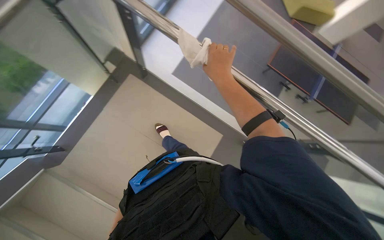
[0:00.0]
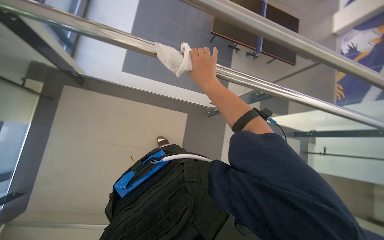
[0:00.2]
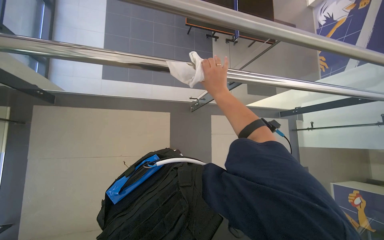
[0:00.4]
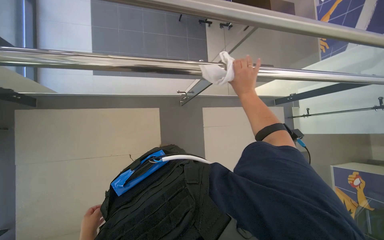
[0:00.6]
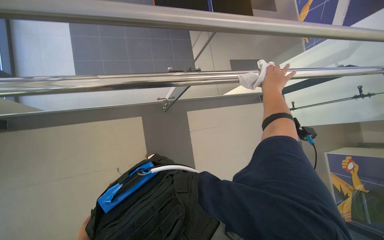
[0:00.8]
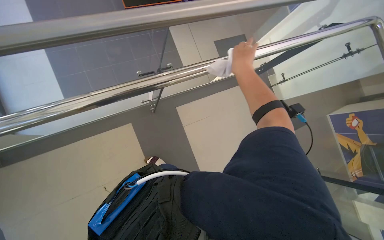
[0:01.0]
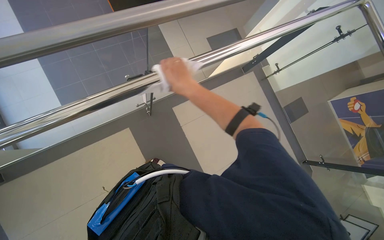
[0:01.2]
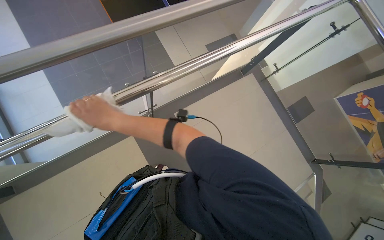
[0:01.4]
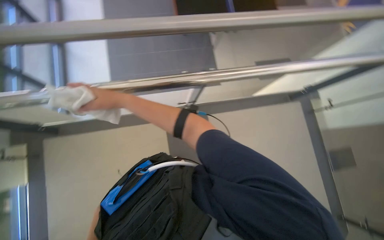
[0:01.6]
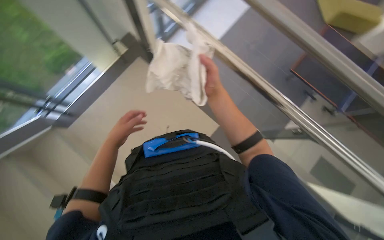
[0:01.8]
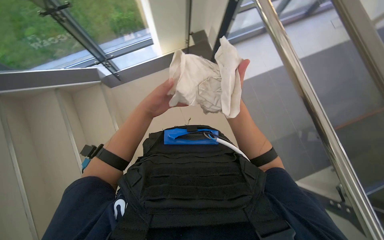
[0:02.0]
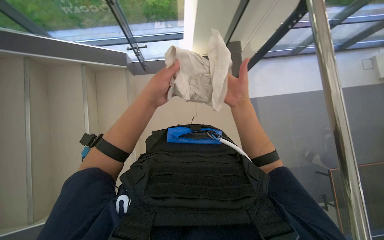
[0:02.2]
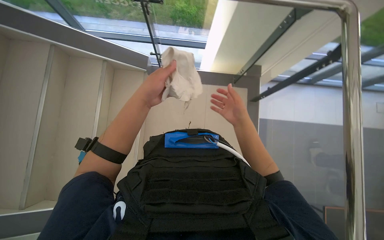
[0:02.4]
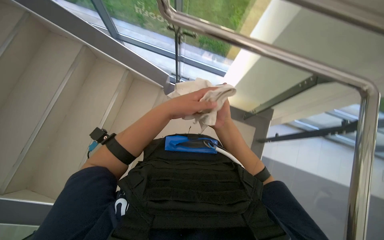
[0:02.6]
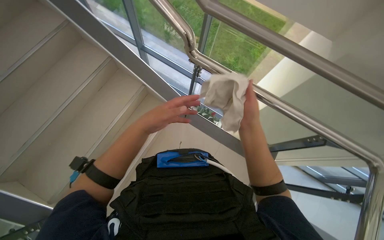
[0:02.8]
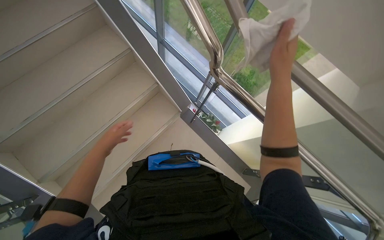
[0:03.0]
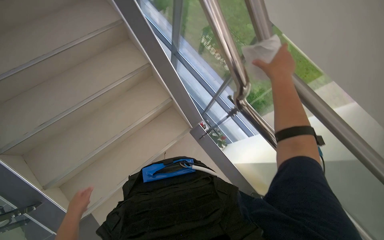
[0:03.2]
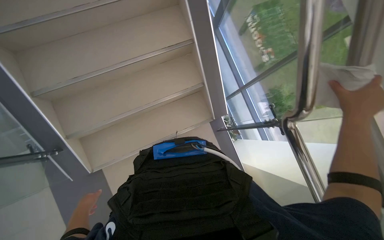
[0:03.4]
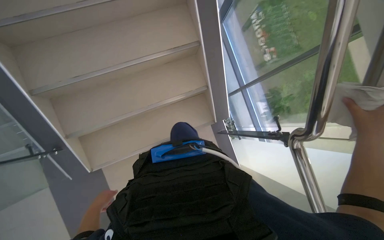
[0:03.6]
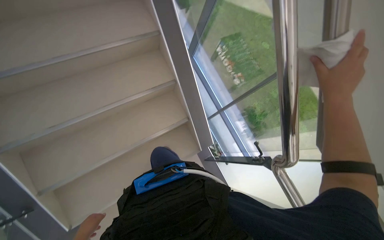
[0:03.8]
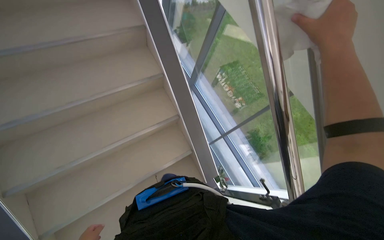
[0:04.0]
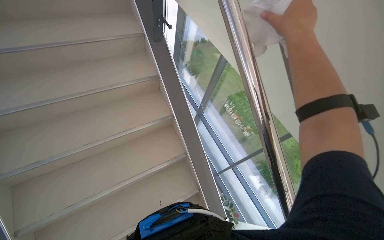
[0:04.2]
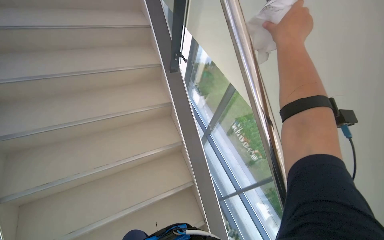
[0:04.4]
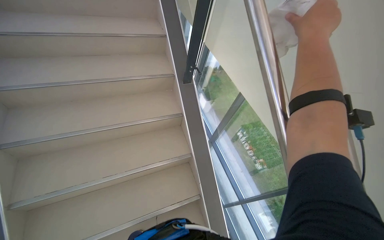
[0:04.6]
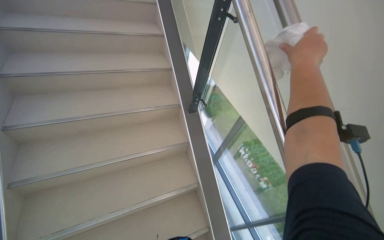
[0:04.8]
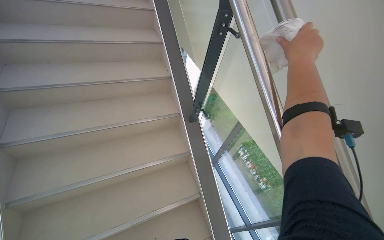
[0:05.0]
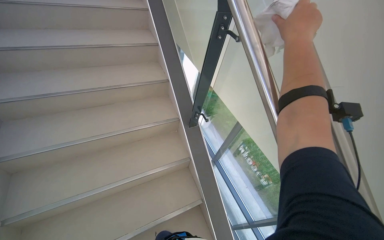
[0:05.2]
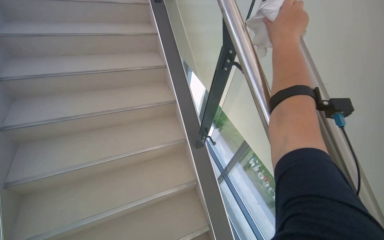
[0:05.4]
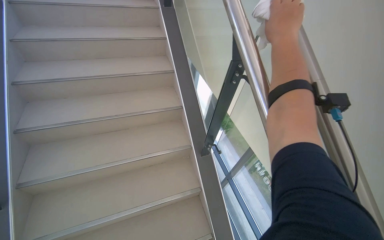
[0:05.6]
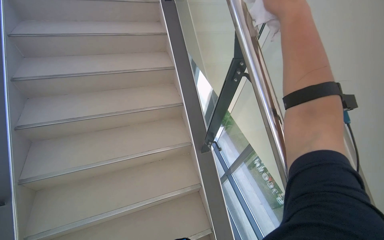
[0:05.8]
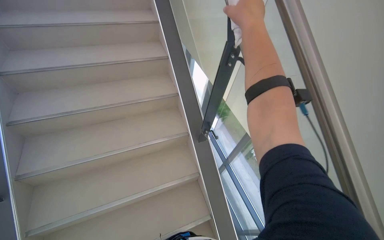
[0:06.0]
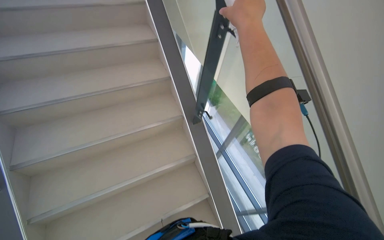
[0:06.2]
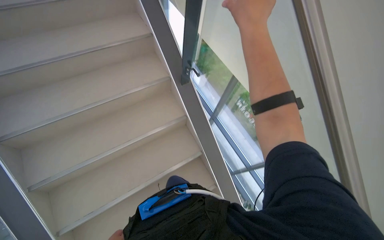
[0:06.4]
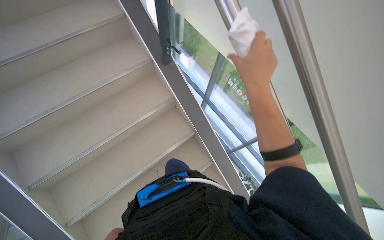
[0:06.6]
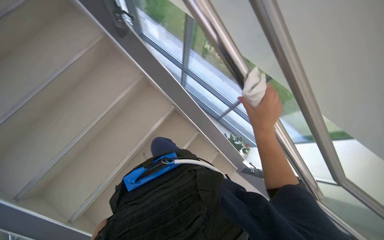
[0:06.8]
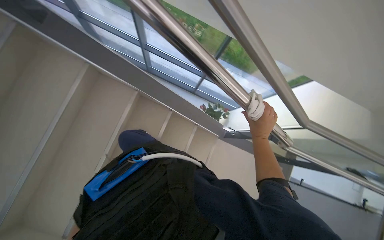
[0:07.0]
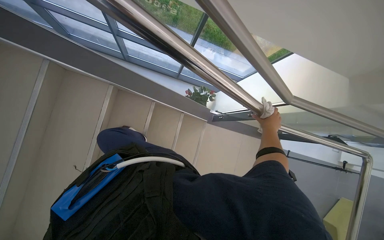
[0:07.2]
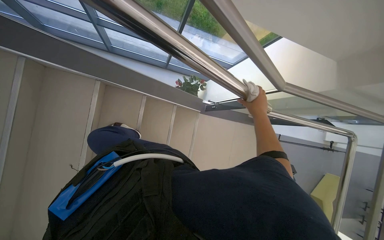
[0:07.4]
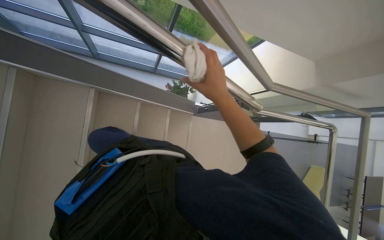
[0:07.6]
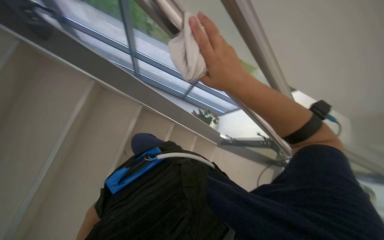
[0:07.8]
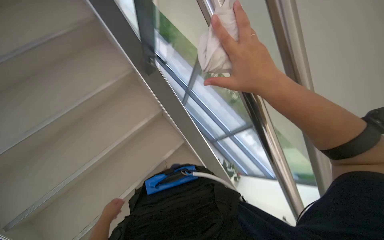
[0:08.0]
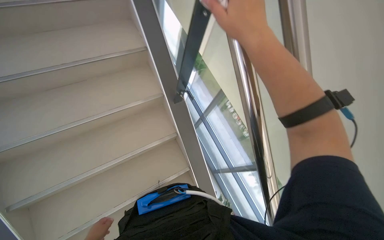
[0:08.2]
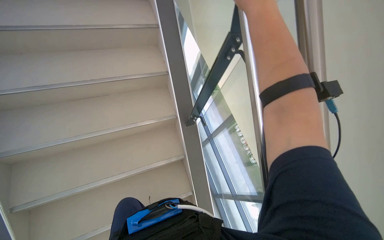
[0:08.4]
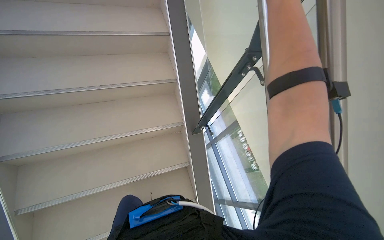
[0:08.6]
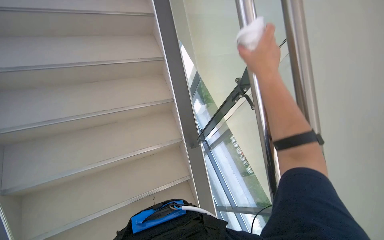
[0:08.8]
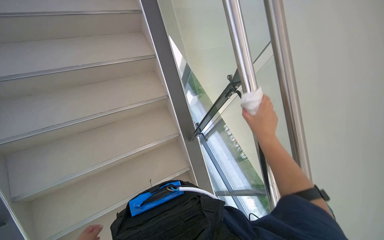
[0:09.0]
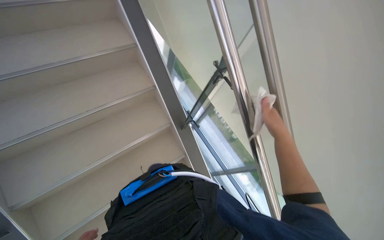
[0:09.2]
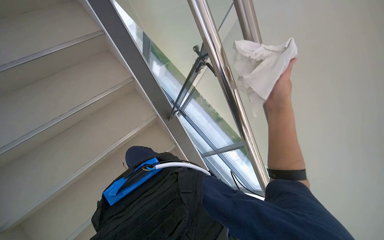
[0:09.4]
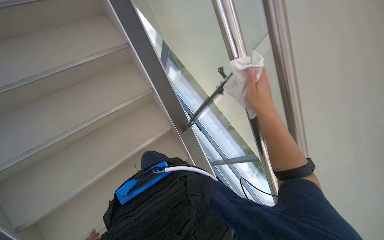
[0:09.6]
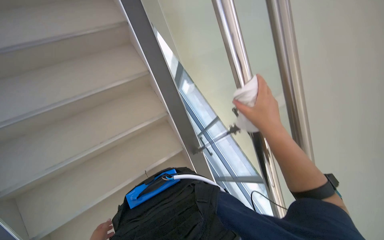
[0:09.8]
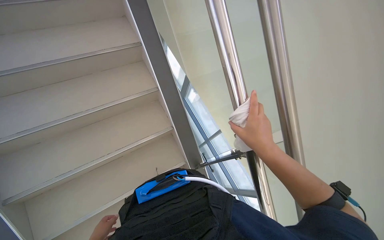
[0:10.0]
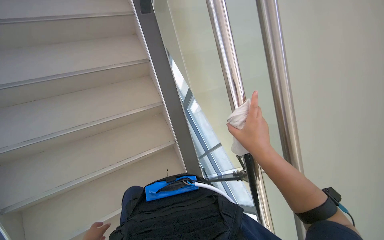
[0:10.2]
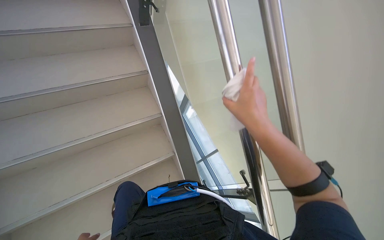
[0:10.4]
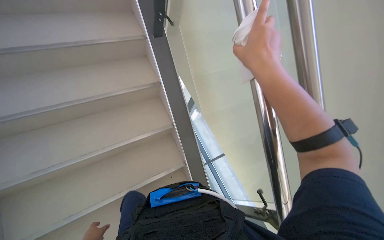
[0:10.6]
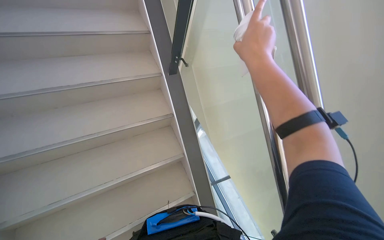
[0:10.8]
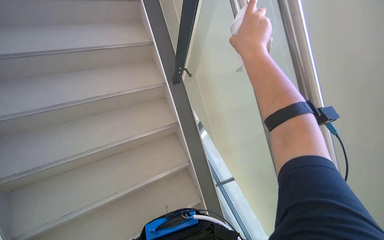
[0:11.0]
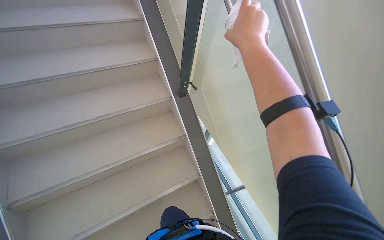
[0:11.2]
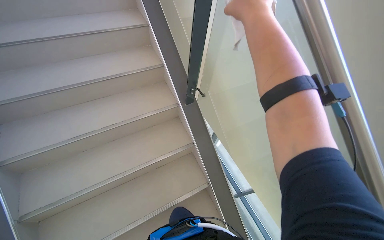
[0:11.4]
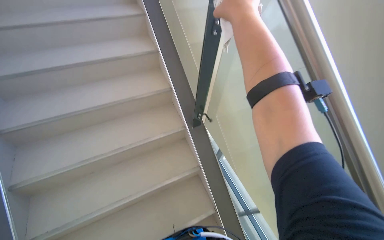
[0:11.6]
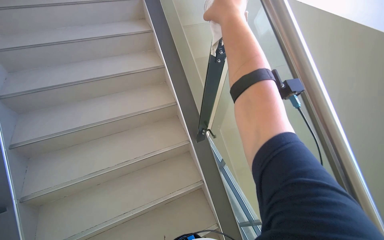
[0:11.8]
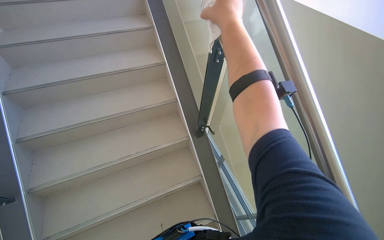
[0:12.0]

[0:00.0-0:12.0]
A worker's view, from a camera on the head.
Job: wiping surfaces.
The whole recording: Wiping staircase handrail. The worker wipes the metal handrail of the staircase with a white cloth.
0:00.0 to 0:01.6: The wearer moves approximately 40 cm. The scene turns some 60 degrees counterclockwise in the picture.
0:01.6 to 0:03.0: Everything in view rotates some 50 degrees clockwise.
0:03.0 to 0:04.4: The wearer looks roughly 30 degrees further upward.
0:04.4 to 0:06.0: The head travels roughly 50 cm.
0:06.0 to 0:07.6: The head turns to the right by some 60 degrees. The view tilts roughly 45 degrees downward.
0:07.6 to 0:09.0: The head rotates approximately 60 degrees to the left. The view tilts roughly 55 degrees upward.
0:09.0 to 0:10.4: The wearer looks some 15 degrees further upward.
0:10.4 to 0:12.0: The camera travels approximately 60 cm. The camera pitches upward, by some 15 degrees.

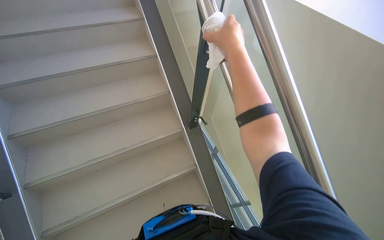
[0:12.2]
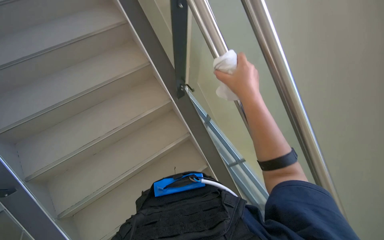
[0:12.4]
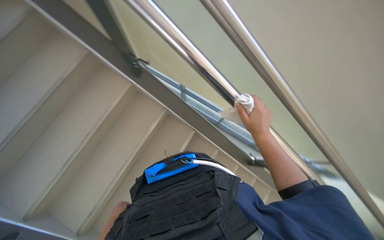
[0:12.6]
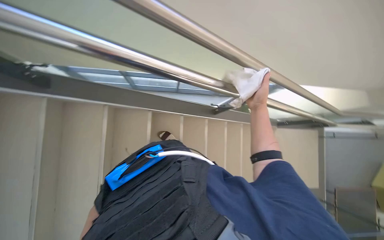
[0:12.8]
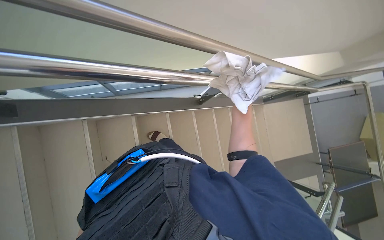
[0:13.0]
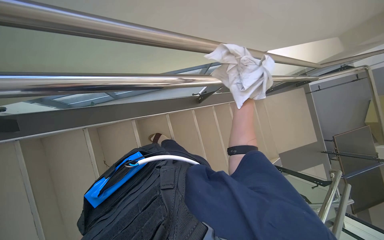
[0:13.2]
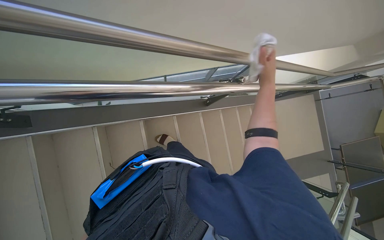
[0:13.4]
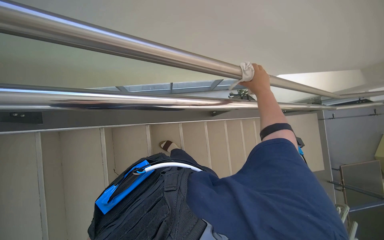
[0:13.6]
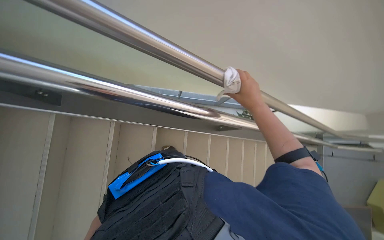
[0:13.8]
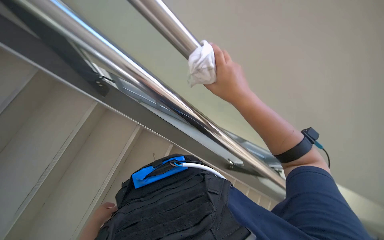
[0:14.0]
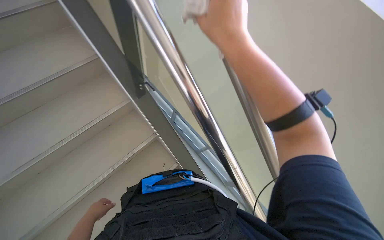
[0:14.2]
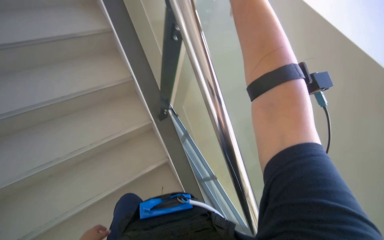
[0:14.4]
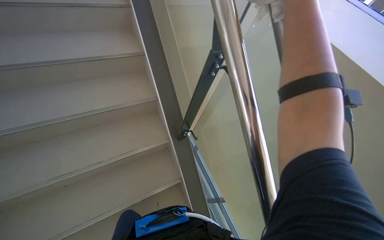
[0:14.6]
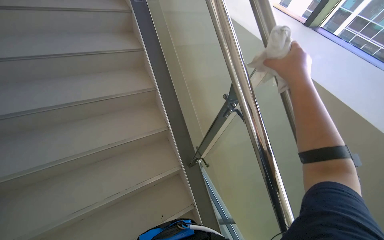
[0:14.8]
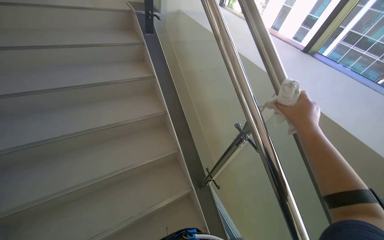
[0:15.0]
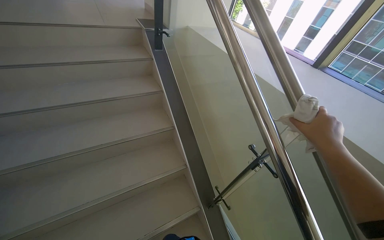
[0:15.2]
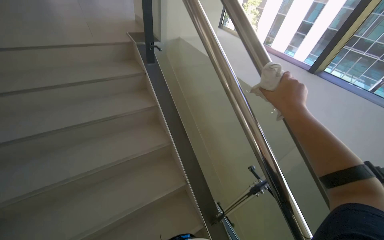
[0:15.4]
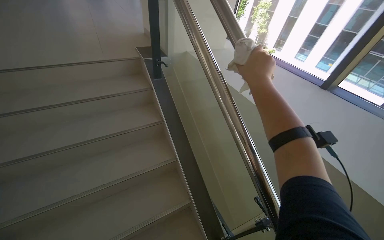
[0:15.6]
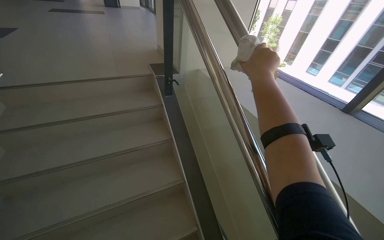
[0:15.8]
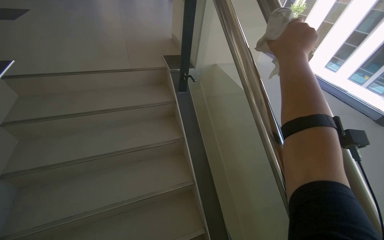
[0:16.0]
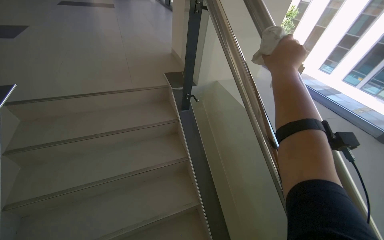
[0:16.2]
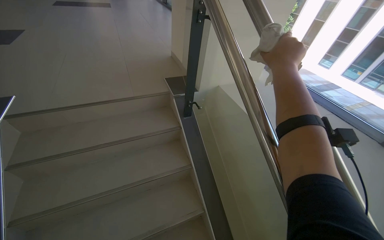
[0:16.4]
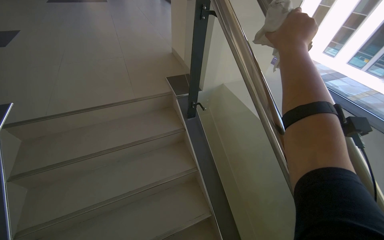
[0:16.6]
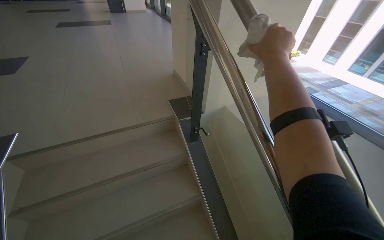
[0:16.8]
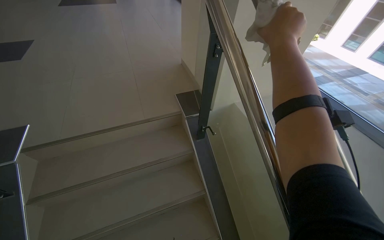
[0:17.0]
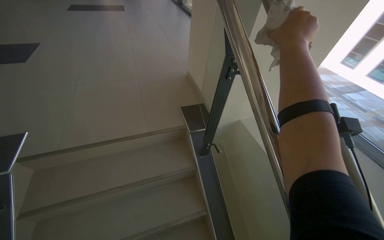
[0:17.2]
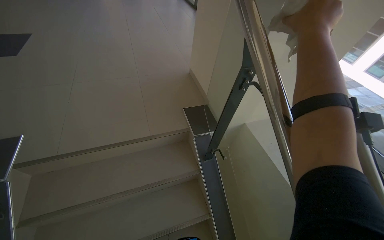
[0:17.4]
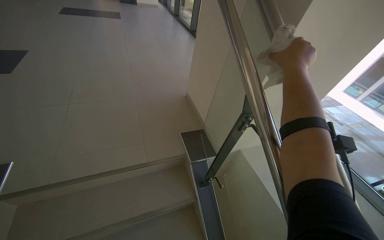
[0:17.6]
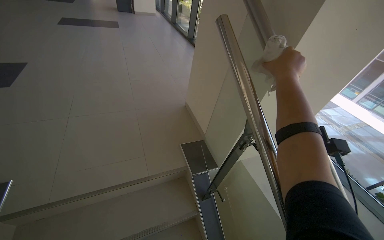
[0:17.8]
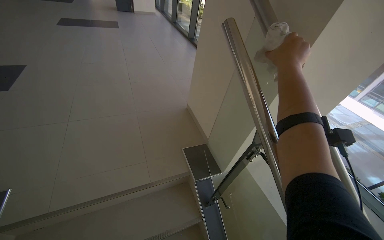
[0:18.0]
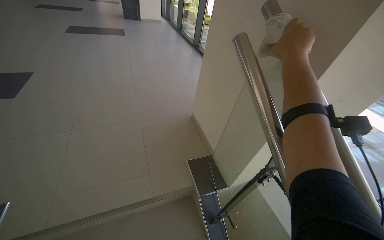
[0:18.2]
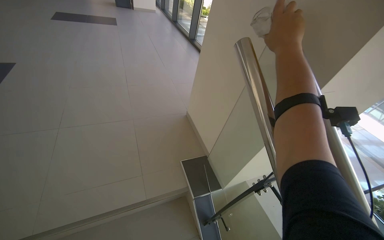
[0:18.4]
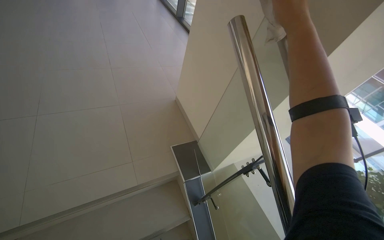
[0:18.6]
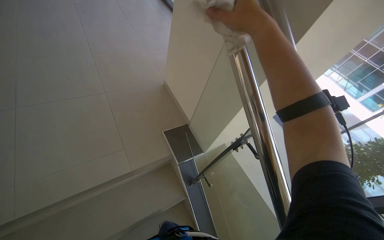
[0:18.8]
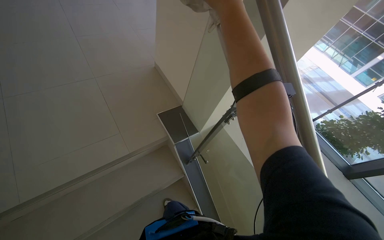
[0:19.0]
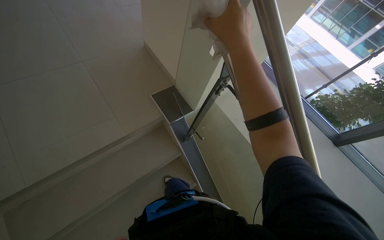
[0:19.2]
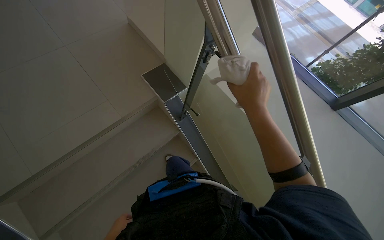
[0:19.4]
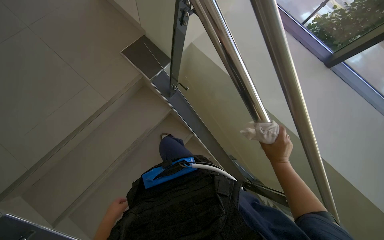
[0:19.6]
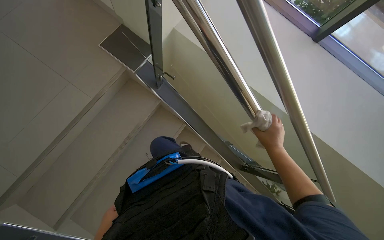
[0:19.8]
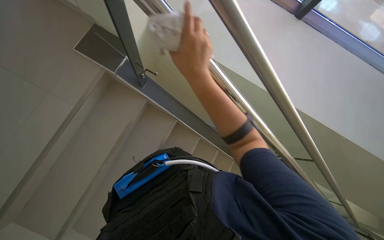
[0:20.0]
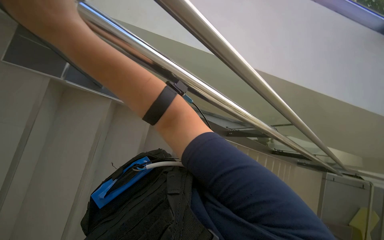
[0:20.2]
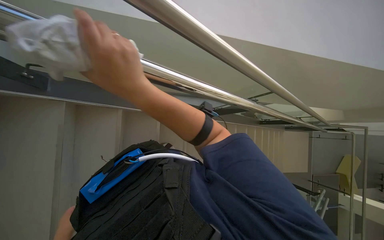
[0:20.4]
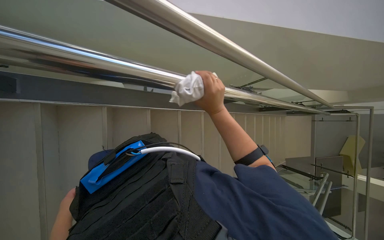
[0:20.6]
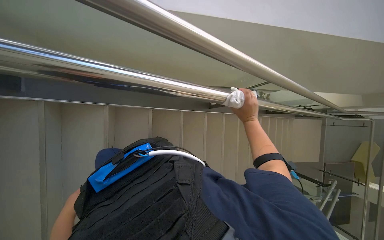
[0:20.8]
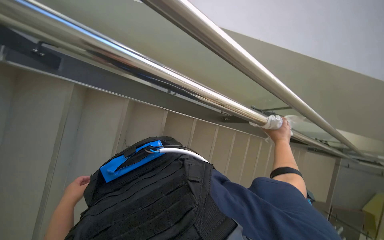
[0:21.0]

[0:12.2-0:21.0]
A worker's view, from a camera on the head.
Job: wiping surfaces.
The whole recording: Wiping staircase handrail. The worker wipes the metal handrail of the staircase with a white cloth.
0:12.2 to 0:13.6: The head rotates about 55 degrees to the right. The wearer looks about 30 degrees further downward.
0:13.6 to 0:15.2: The head travels roughly 50 cm. The wearer looks roughly 50 degrees further upward. The scene turns approximately 45 degrees clockwise in the picture.
0:15.2 to 0:16.6: The camera travels some 70 cm.
0:16.6 to 0:18.0: The wearer moves some 60 cm.
0:18.0 to 0:19.6: The head rotates roughly 25 degrees to the right. The wearer looks some 40 degrees further downward.
0:19.6 to 0:21.0: The camera pitches downward, by some 15 degrees.
